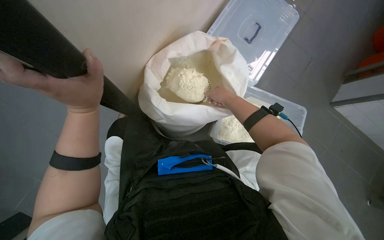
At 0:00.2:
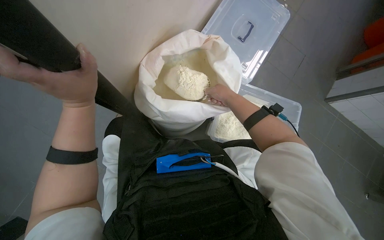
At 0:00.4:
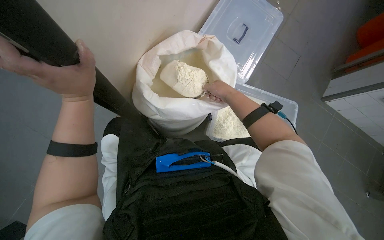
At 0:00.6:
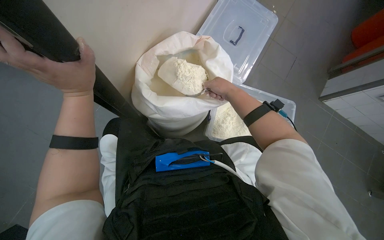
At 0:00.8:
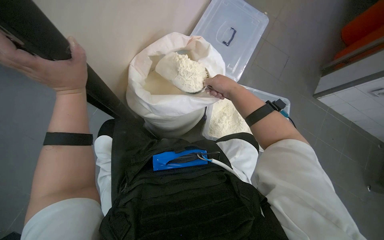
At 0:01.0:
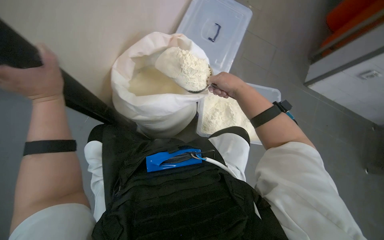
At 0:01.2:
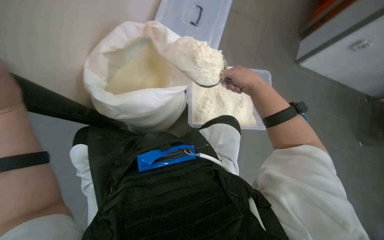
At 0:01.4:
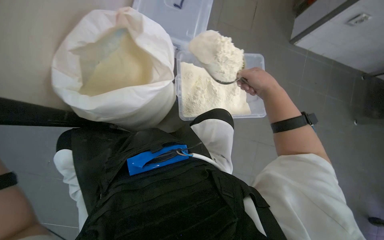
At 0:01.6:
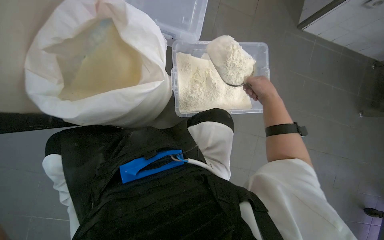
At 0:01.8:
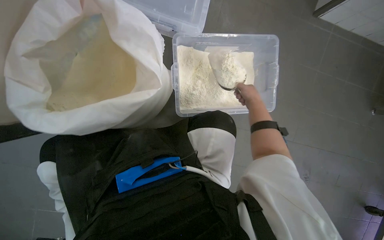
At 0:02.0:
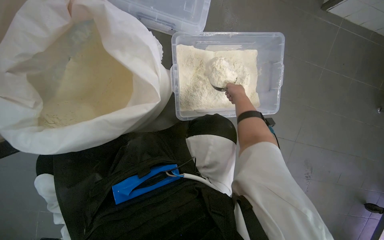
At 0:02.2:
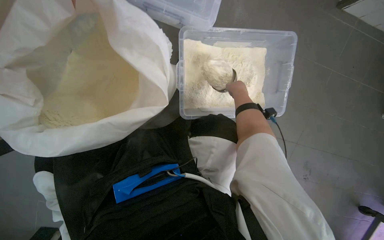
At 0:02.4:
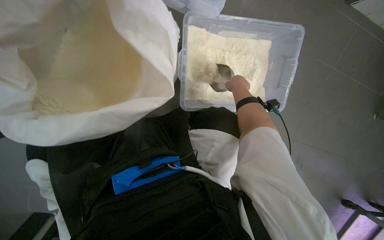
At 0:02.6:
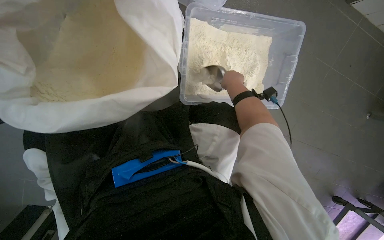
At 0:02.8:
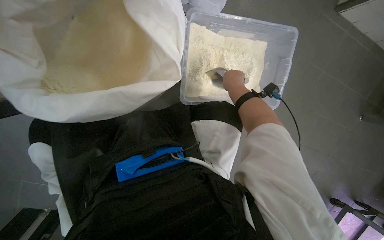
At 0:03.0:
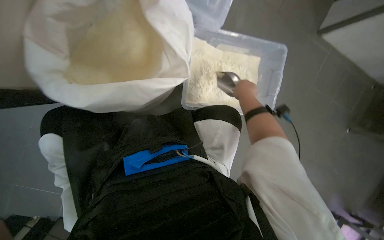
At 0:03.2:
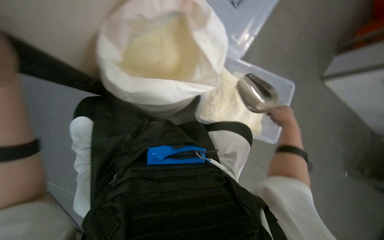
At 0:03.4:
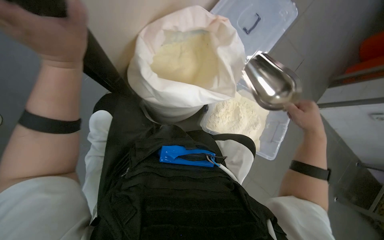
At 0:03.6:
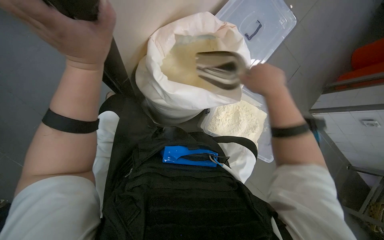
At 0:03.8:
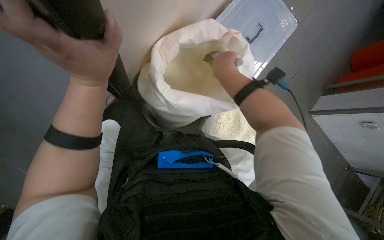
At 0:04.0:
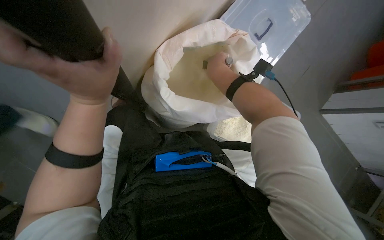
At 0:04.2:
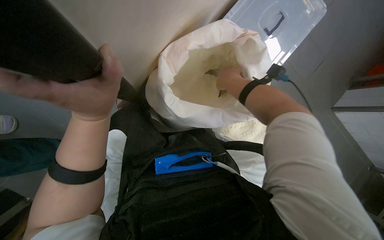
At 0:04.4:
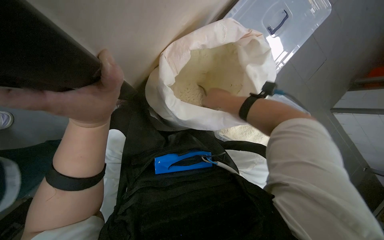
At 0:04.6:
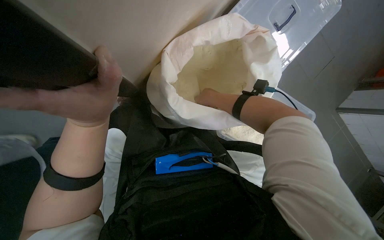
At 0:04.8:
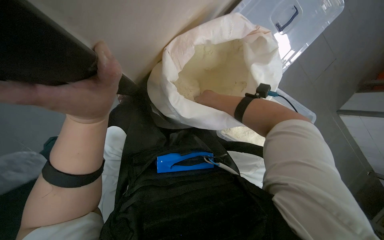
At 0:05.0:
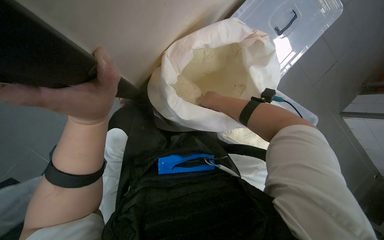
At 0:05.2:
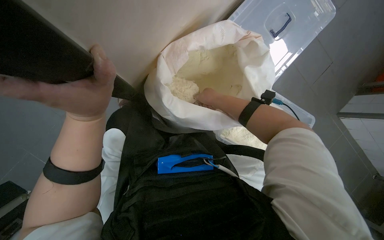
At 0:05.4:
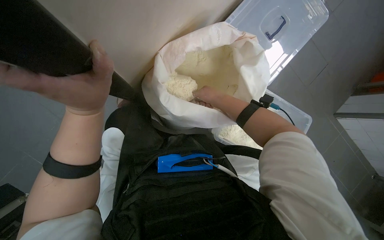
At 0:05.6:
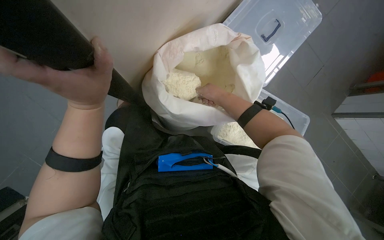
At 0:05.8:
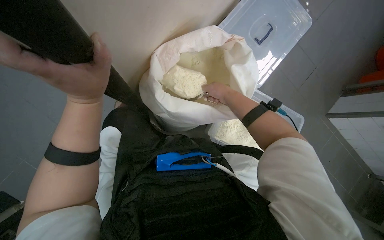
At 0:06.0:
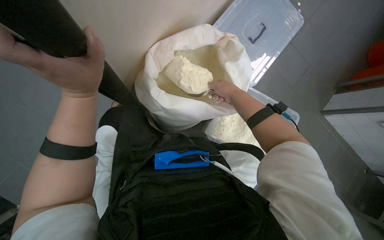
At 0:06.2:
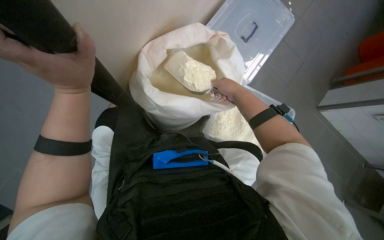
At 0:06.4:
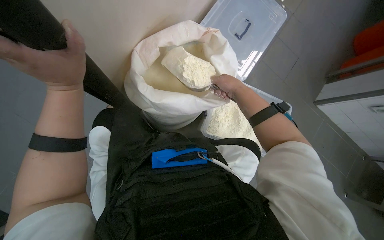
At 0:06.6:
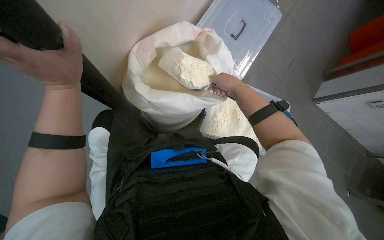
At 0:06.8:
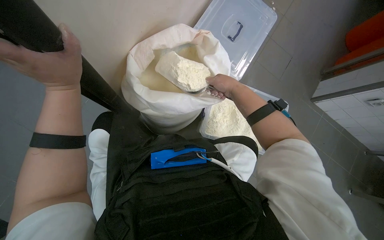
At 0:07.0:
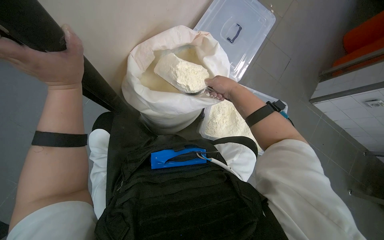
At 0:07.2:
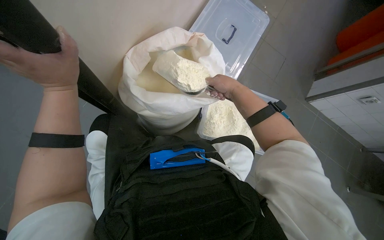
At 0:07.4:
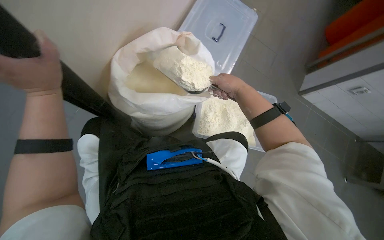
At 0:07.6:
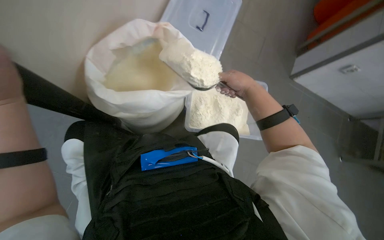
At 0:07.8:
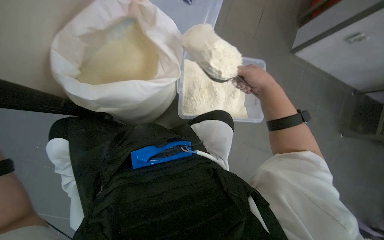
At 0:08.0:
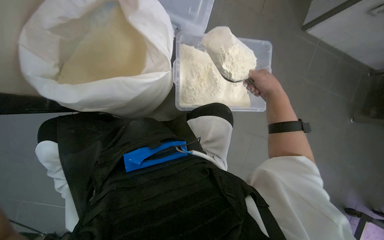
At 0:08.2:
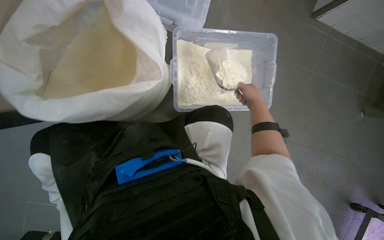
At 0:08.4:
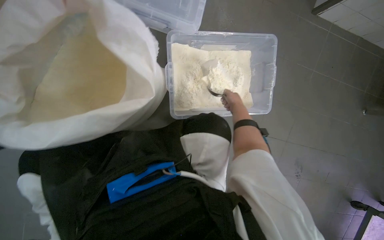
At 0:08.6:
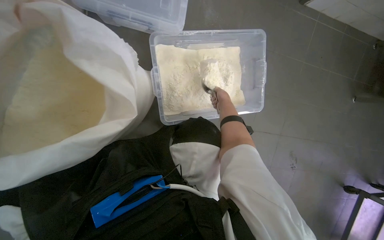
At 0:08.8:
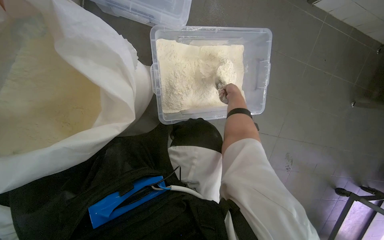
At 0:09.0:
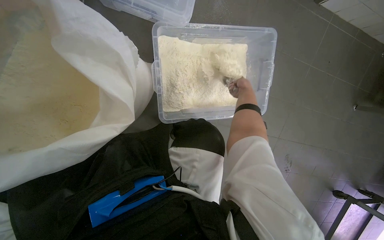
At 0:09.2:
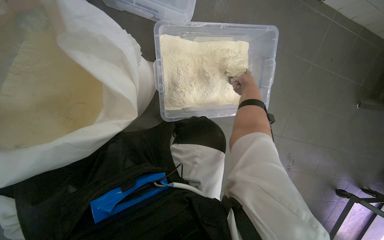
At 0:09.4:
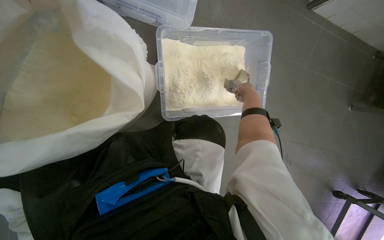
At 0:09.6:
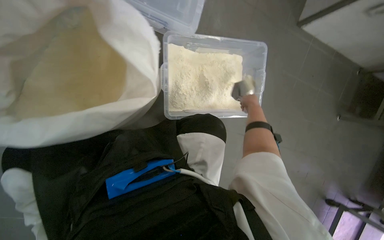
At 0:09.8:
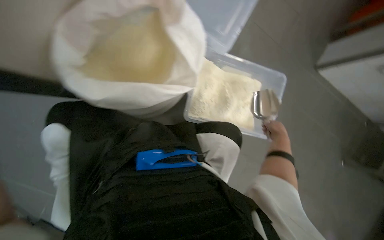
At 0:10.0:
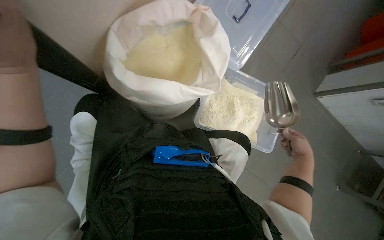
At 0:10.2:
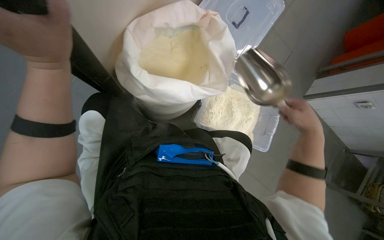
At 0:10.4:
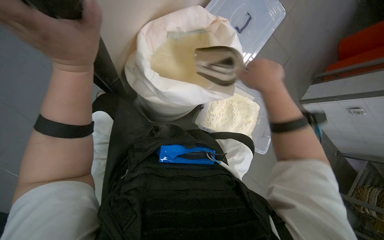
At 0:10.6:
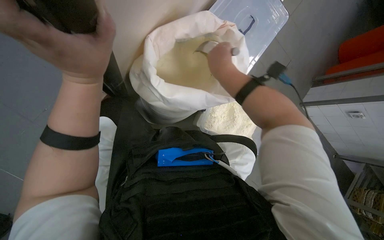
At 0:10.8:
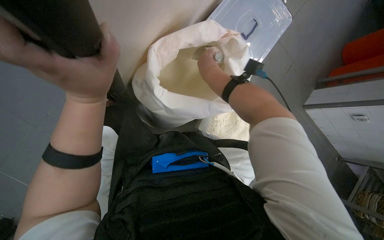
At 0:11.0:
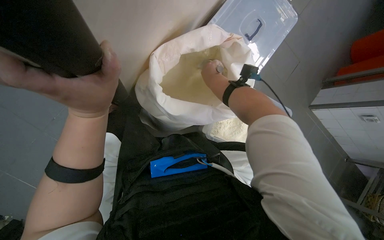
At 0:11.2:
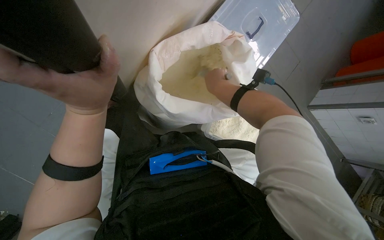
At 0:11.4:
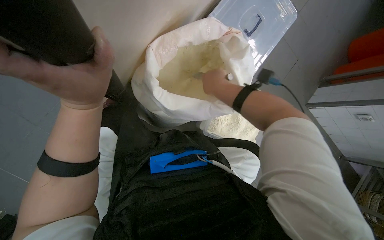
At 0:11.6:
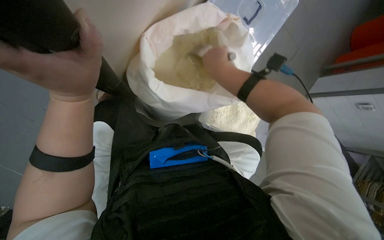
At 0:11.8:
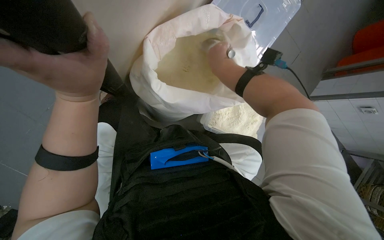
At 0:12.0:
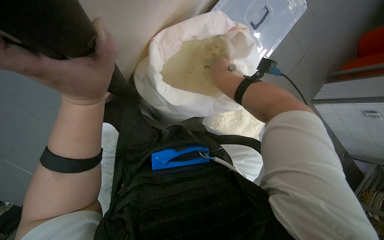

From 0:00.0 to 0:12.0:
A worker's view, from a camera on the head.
Job: preparing food.
The whole recording: Scooping powder into container. The worker scoops powder from a large bag into a clear plastic container.
From 0:00.0 to 0:01.6: The right hand travels to the right by some 35 cm.
From 0:01.6 to 0:03.0: The right hand travels to the left by approximately 10 cm, and moves approximately 20 cm farther from the camera and comes back.
From 0:03.0 to 0:04.4: The right hand shifts approximately 30 cm to the left and nearer to the camera.
From 0:06.0 to 0:07.6: The right hand moves nearer to the camera, roughly 10 cm.
From 0:07.6 to 0:09.0: The view tips downward by some 25 degrees. The right hand moves farther from the camera, roughly 40 cm.
From 0:09.0 to 0:10.4: The wearer looks roughly 20 degrees further upward. The right hand heads nearer to the camera, covering roughly 50 cm, and moves about 15 cm down the picture and comes back.
From 0:10.4 to 0:12.0: The right hand shifts approximately 25 cm farther from the camera, up the picture and to the left.

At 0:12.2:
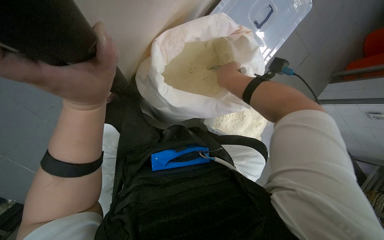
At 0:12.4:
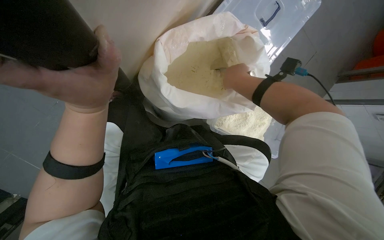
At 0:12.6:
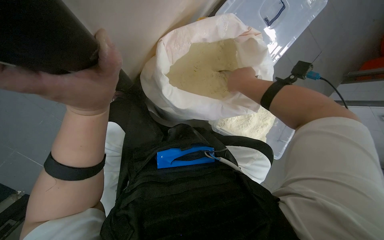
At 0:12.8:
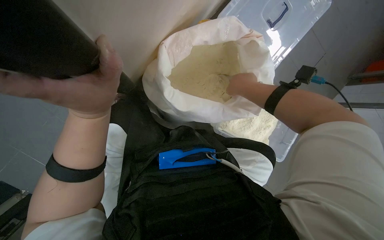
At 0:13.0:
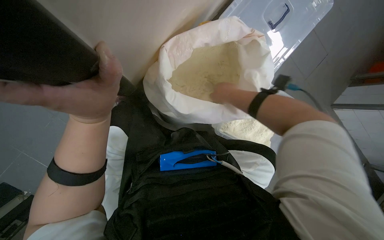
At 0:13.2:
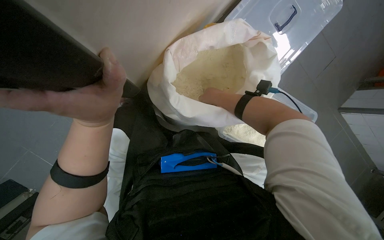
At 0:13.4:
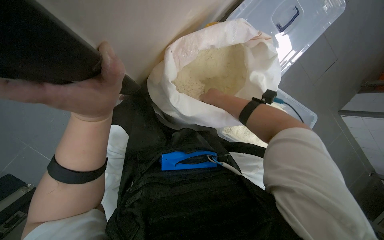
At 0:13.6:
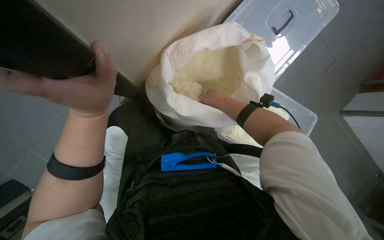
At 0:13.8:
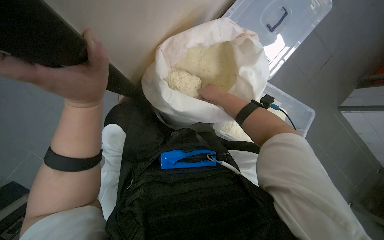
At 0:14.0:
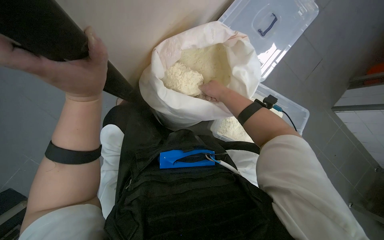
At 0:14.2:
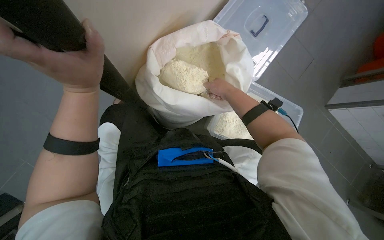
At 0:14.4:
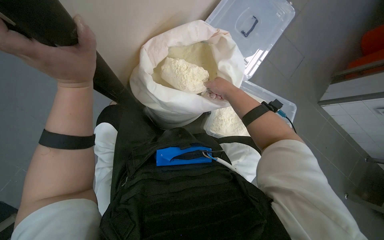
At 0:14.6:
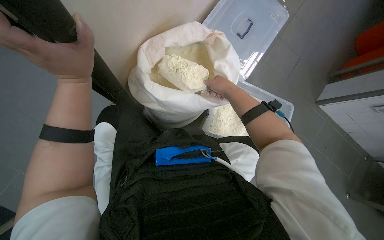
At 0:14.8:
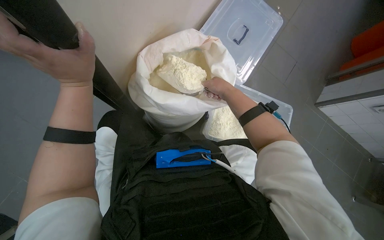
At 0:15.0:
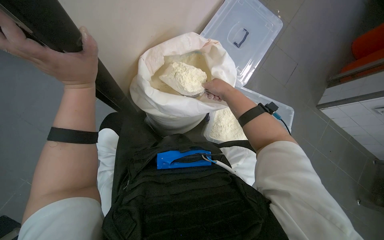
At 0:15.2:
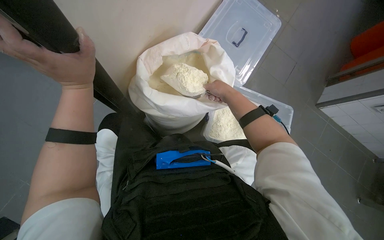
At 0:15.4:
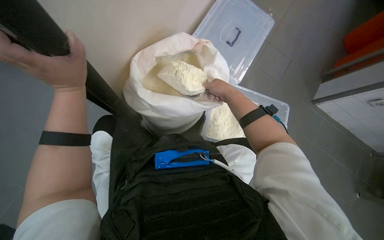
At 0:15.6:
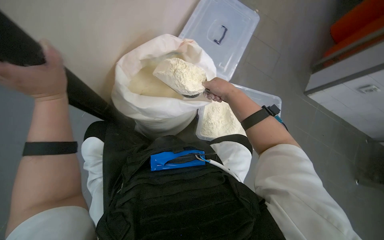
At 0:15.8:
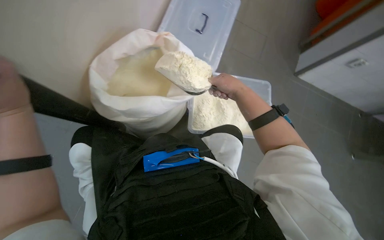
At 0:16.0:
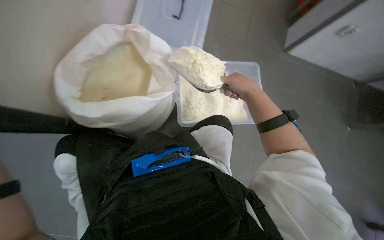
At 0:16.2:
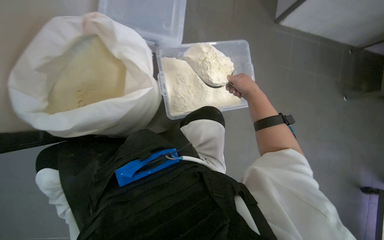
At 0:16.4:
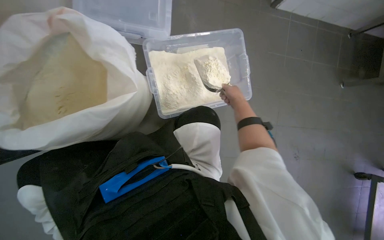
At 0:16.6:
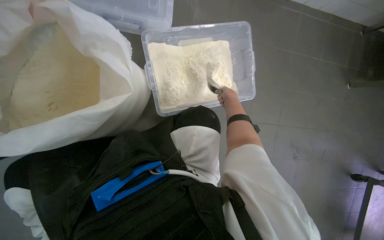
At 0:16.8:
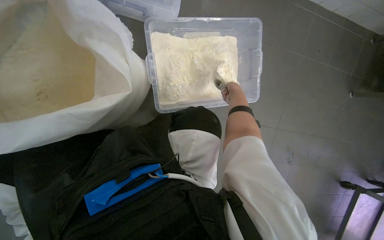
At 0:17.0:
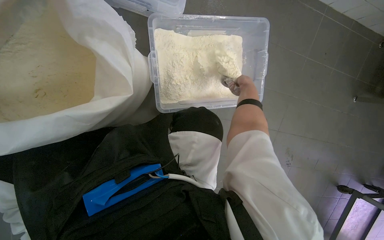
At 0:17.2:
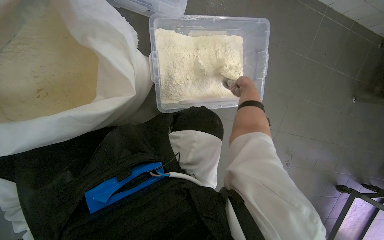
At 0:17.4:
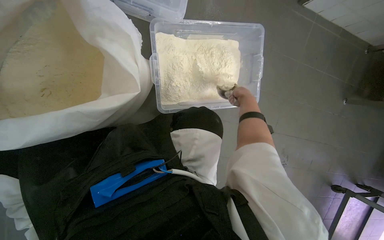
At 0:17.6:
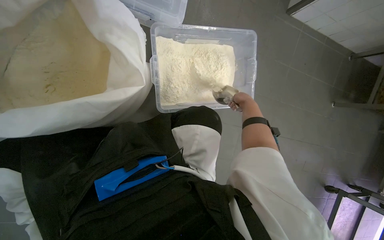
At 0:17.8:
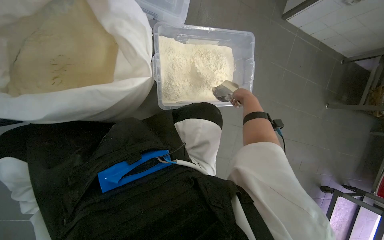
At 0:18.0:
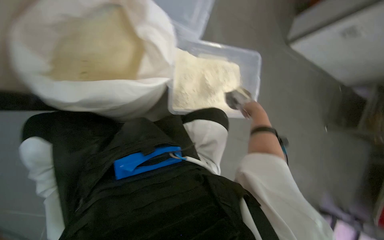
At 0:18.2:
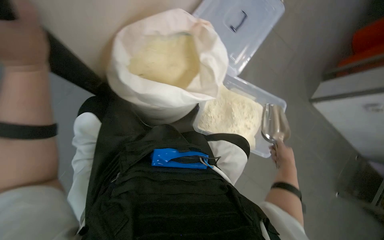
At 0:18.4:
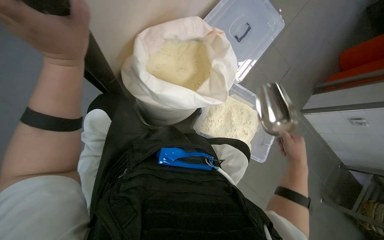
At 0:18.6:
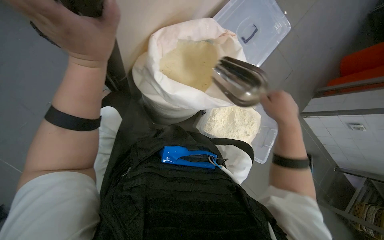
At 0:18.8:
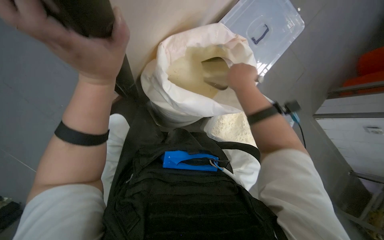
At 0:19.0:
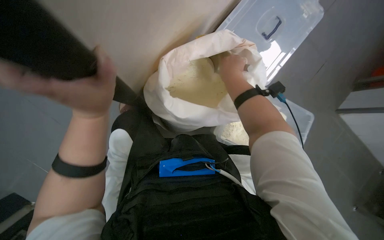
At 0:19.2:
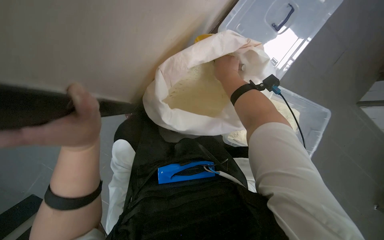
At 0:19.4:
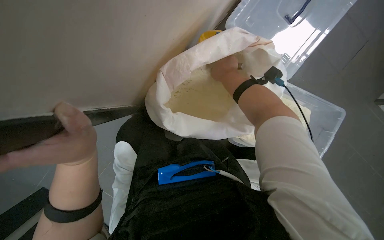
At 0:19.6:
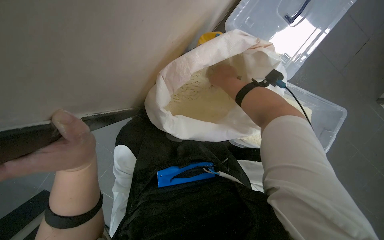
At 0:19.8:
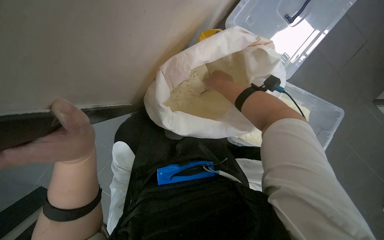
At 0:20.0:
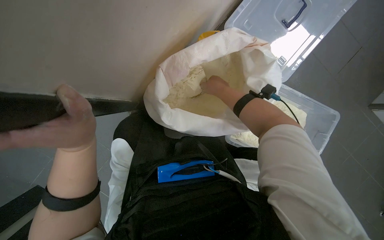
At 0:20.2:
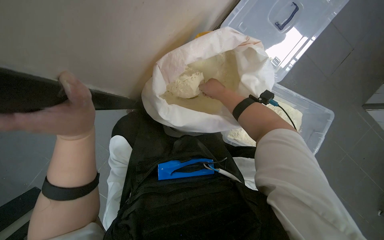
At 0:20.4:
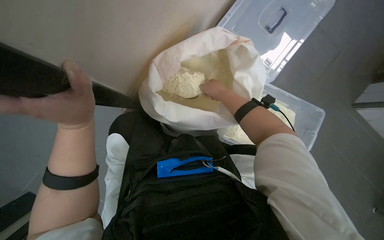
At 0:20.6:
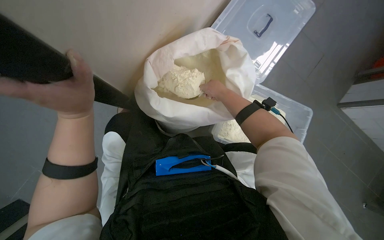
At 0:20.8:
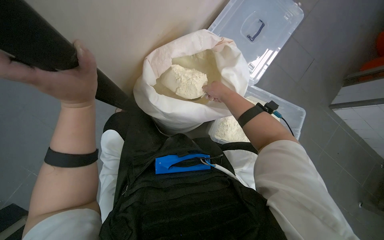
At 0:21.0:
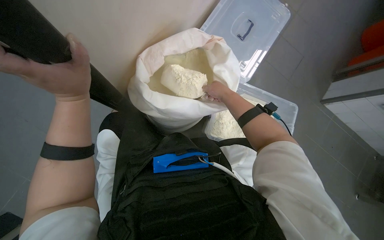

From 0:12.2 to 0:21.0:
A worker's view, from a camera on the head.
Job: preparing food.
The whole recording: Scooping powder into container. The worker scoops powder from a large bag into a clear plastic container.
From 0:12.2 to 0:13.6: The right hand shifts about 10 cm farther from the camera.
From 0:15.2 to 0:16.6: The camera pitches downward, by about 20 degrees. The scene rotates counterclockwise by roughly 30 degrees. The right hand travels farther from the camera by roughly 25 cm.
From 0:16.6 to 0:18.0: The right hand goes about 15 cm nearer to the camera.
From 0:18.0 to 0:19.6: The head turns to the left by roughly 25 degrees. The right hand heads up the picture and to the left, covering some 50 cm.
